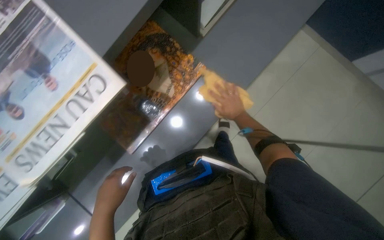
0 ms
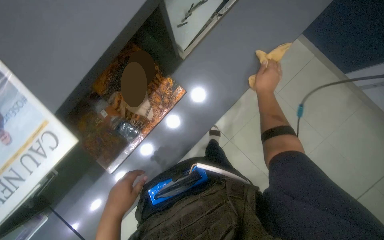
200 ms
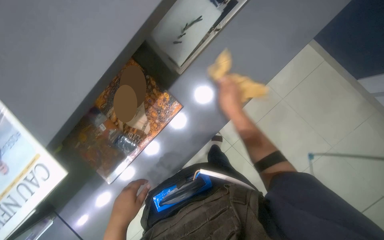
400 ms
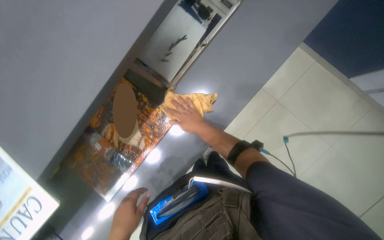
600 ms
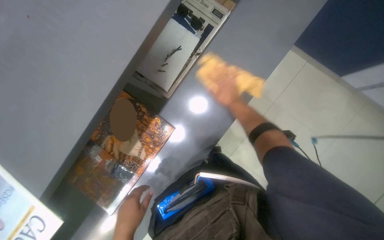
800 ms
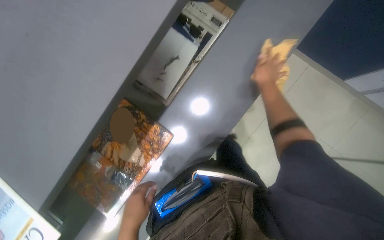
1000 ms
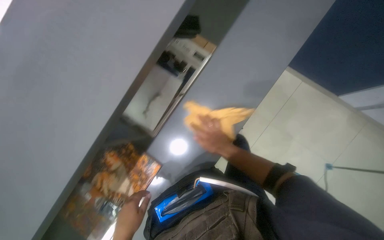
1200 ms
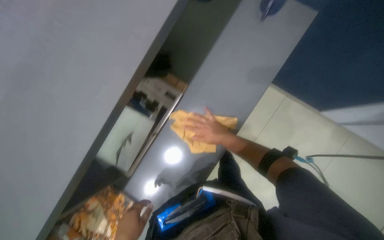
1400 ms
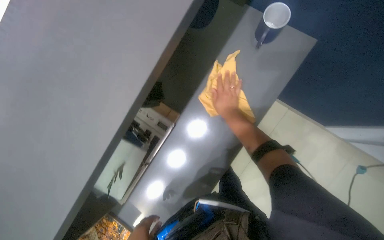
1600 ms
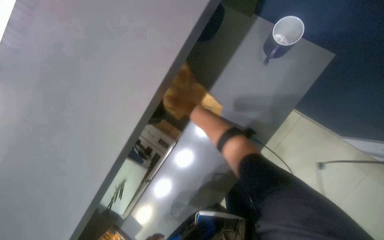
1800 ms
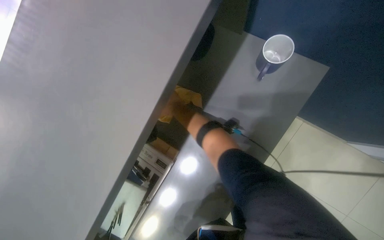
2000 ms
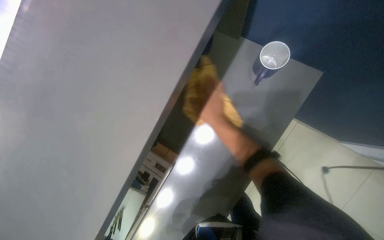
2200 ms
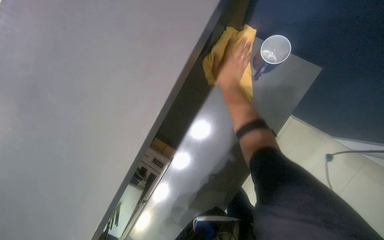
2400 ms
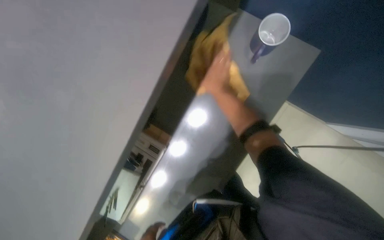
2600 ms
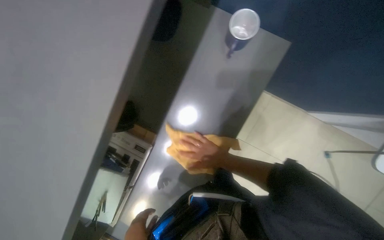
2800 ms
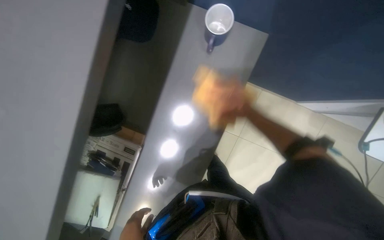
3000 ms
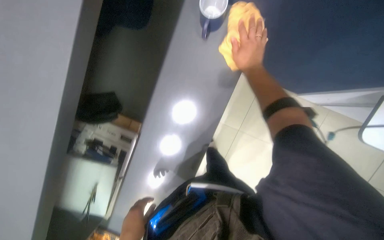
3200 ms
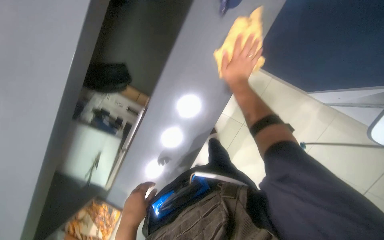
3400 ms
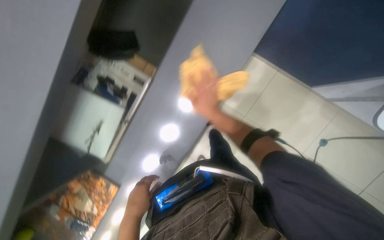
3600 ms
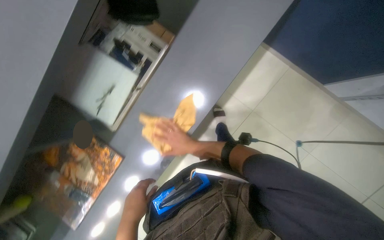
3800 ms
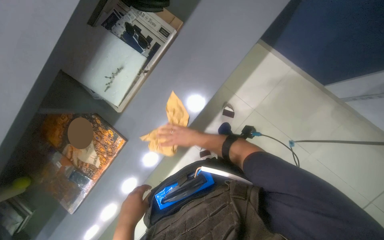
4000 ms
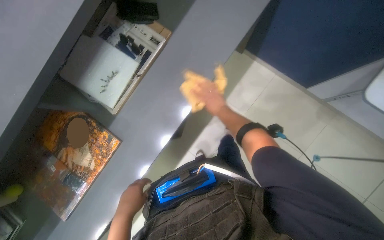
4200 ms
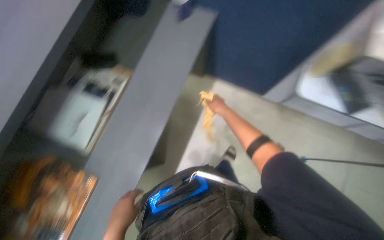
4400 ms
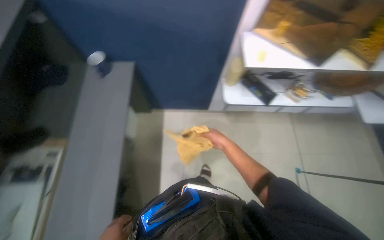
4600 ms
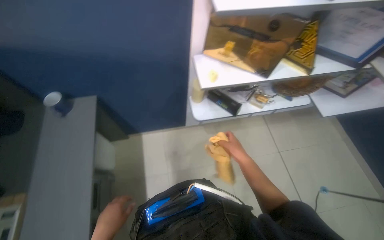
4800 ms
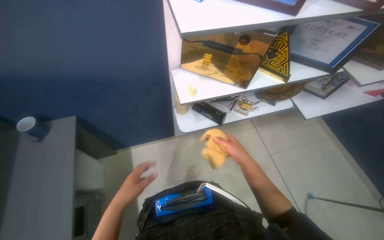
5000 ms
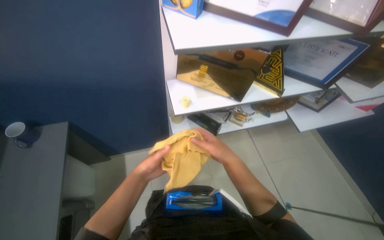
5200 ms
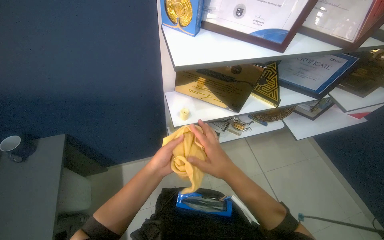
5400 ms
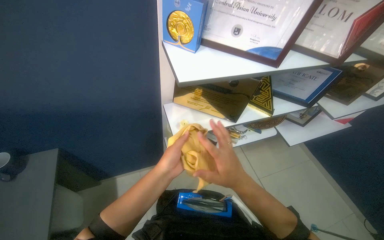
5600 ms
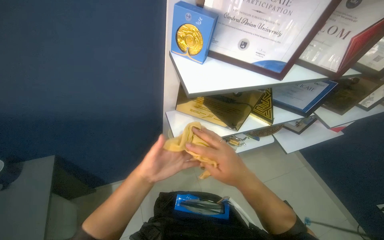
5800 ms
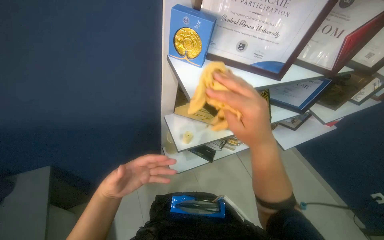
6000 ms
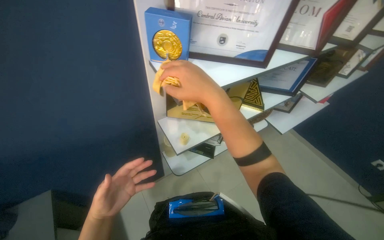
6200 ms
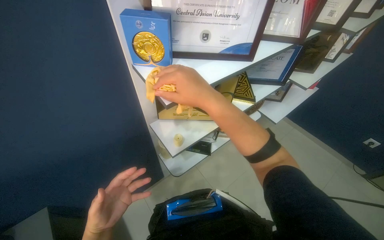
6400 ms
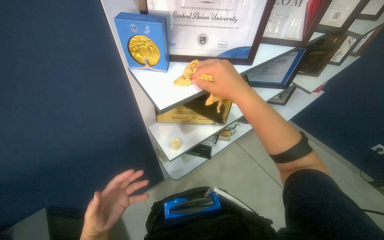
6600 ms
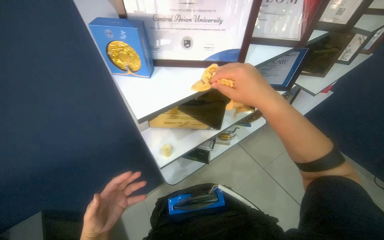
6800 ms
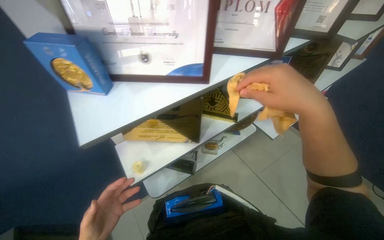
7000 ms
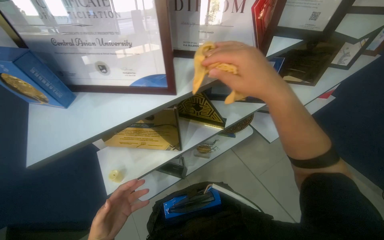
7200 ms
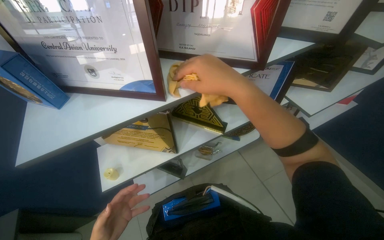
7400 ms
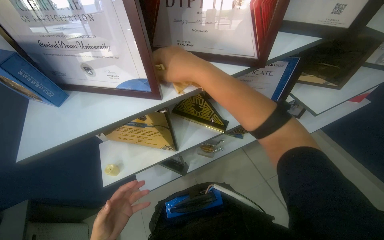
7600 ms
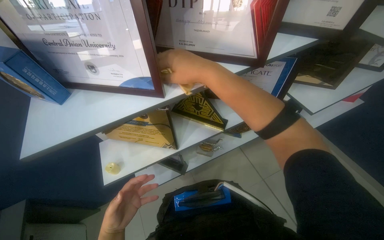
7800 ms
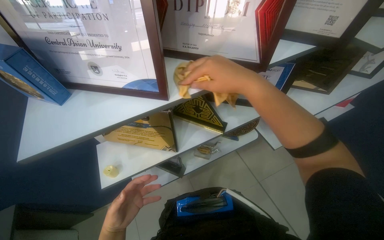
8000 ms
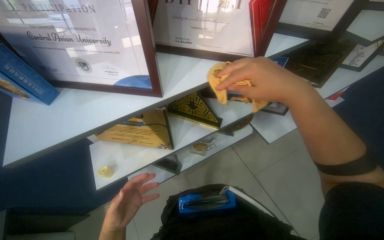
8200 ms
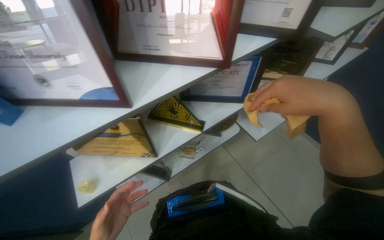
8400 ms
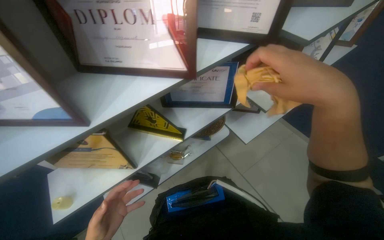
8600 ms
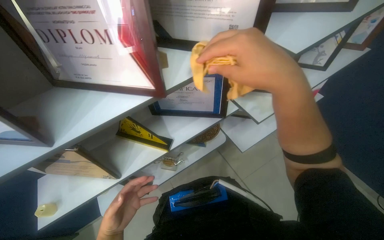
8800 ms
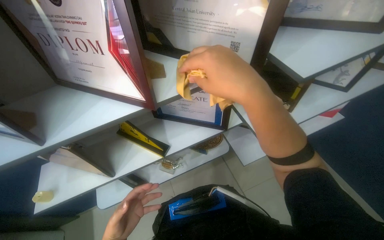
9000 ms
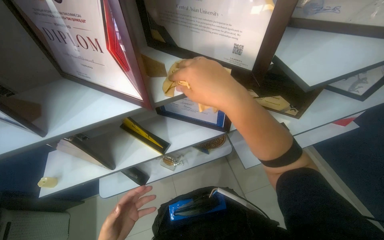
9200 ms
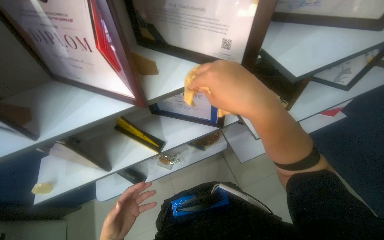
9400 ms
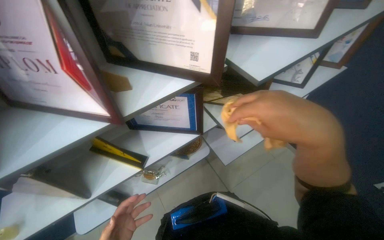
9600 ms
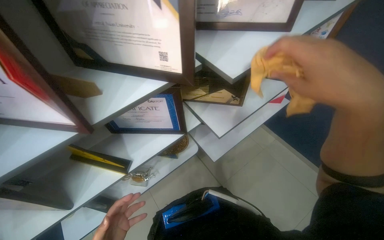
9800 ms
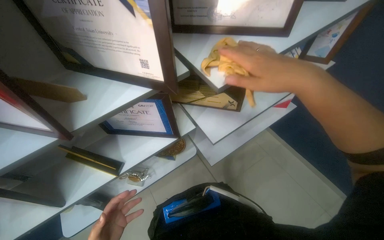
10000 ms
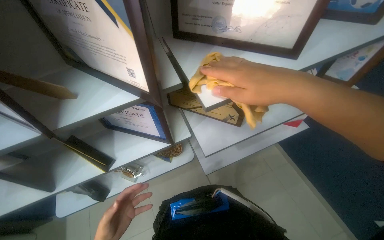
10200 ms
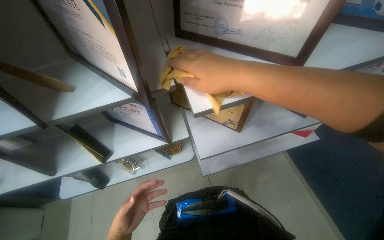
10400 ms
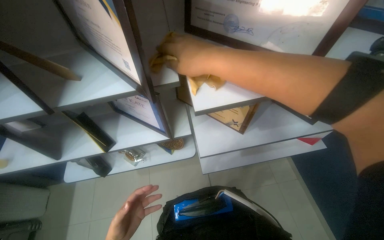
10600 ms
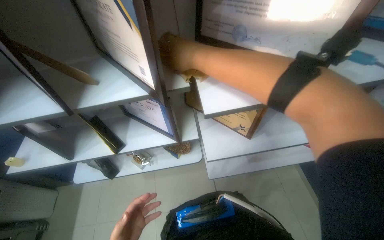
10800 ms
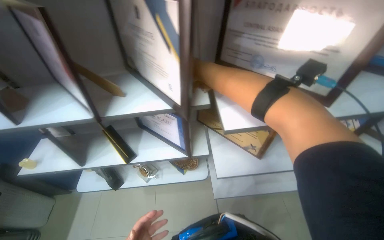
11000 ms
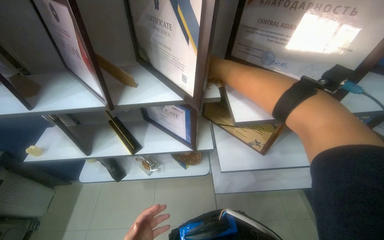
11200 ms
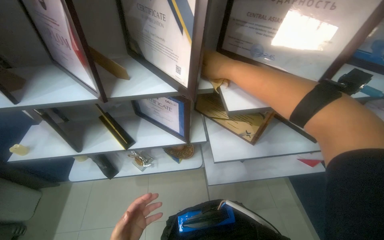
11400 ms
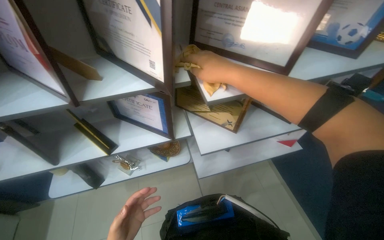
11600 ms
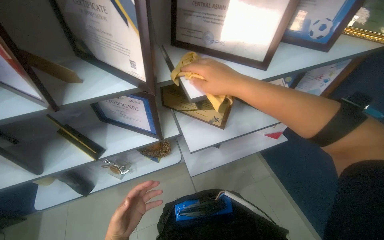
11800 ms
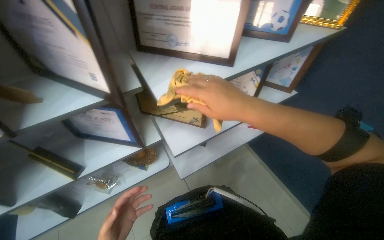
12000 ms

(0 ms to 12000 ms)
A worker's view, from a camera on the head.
Job: wiping surfaces.
The whole recording: Wiping office furniture. The worker wipes various office furniture, including desks, chairs, and shelves, with a yellow cloth.
0 ms - 1600 ms: The head travels about 70 cm.
1600 ms - 3000 ms: The right hand swings up and down the picture, roughly 20 cm each way, with 2 reversals.
3000 ms - 4400 ms: The camera is carried about 70 cm. The view tilts roughly 25 degrees upward.
4400 ms - 6000 ms: The wearer looks about 50 degrees further to the right. The wearer looks about 25 degrees further upward.
6000 ms - 7600 ms: The head travels approximately 50 cm.
7600 ms - 9000 ms: The right hand goes approximately 35 cm to the right.
9000 ms - 10400 ms: The right hand goes to the right and returns, about 25 cm each way.

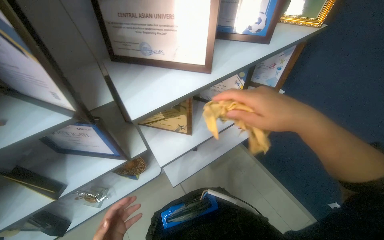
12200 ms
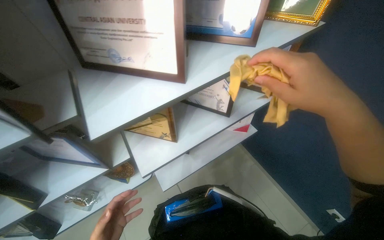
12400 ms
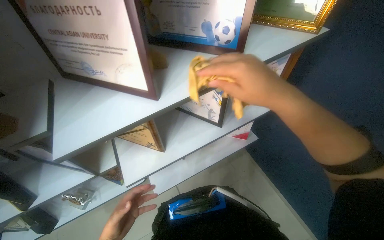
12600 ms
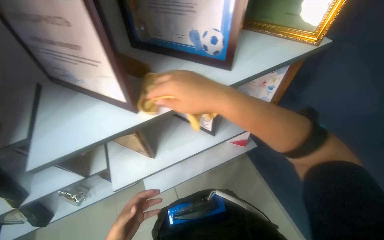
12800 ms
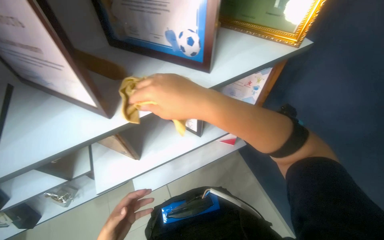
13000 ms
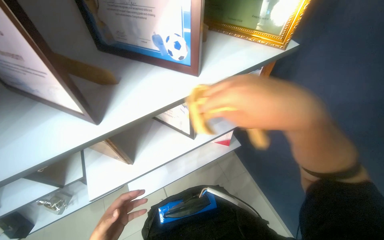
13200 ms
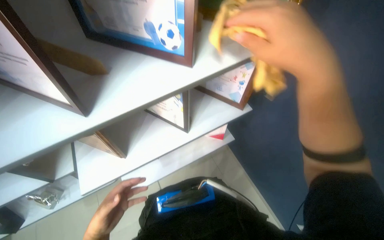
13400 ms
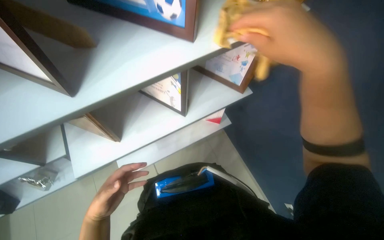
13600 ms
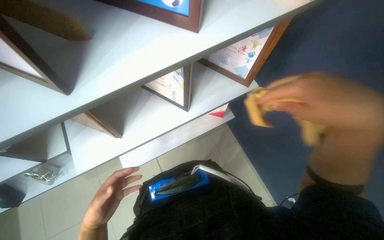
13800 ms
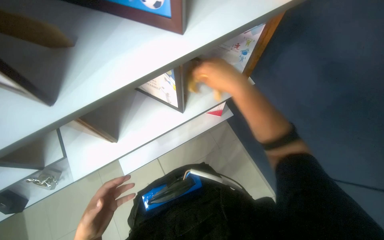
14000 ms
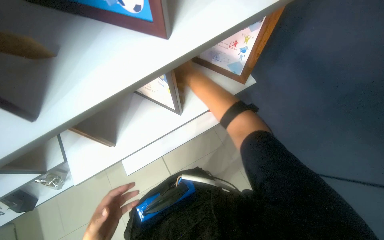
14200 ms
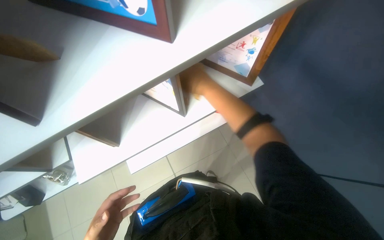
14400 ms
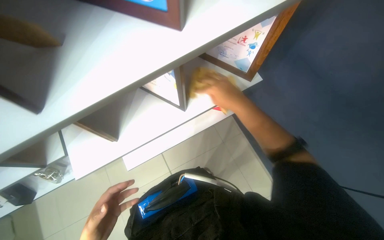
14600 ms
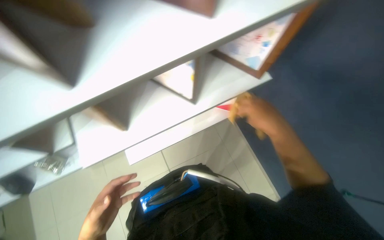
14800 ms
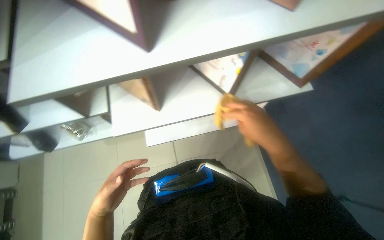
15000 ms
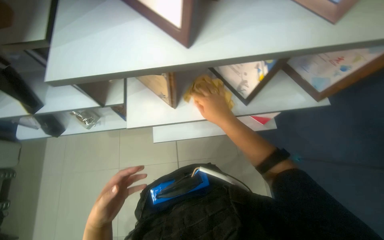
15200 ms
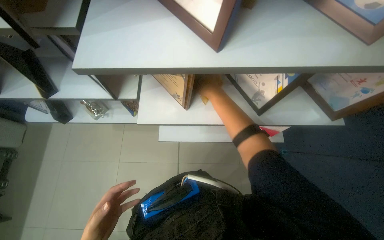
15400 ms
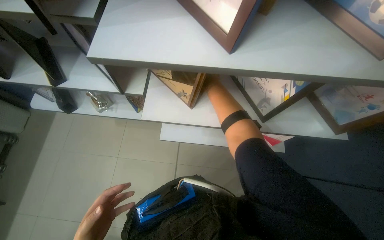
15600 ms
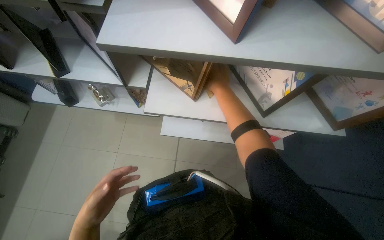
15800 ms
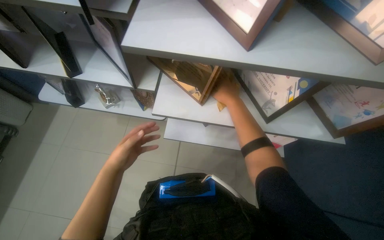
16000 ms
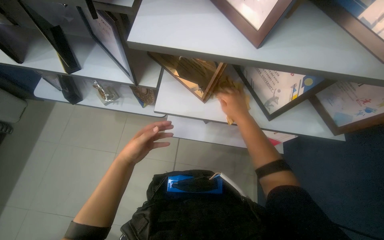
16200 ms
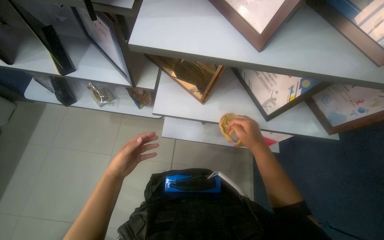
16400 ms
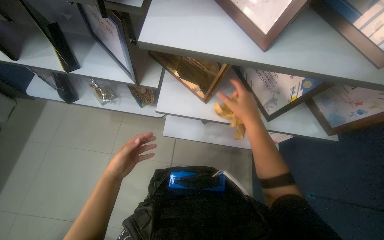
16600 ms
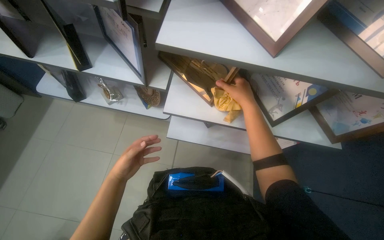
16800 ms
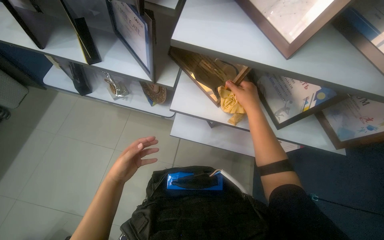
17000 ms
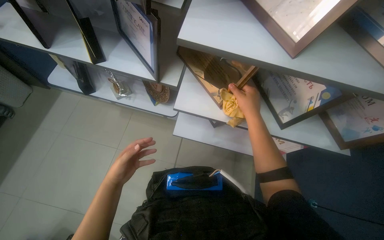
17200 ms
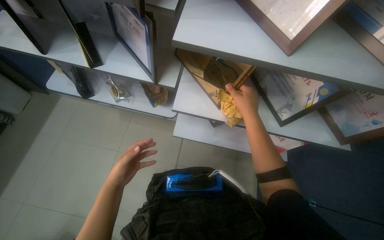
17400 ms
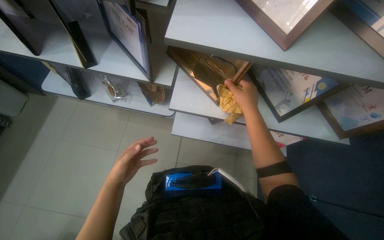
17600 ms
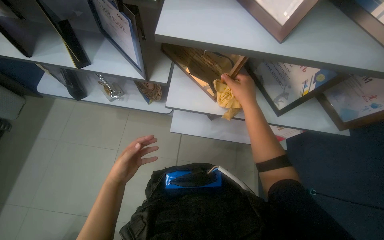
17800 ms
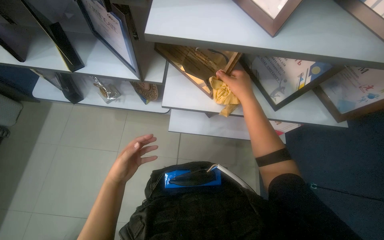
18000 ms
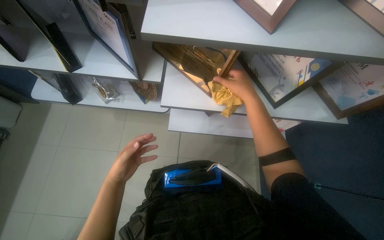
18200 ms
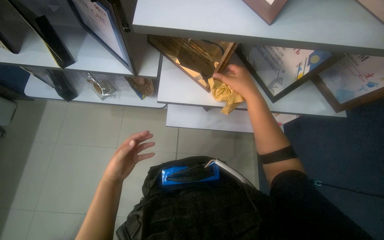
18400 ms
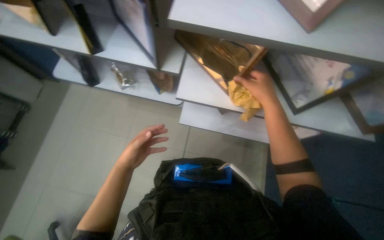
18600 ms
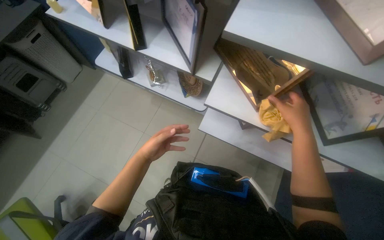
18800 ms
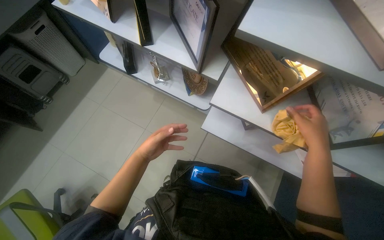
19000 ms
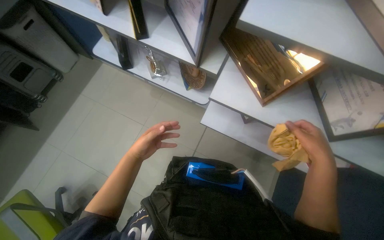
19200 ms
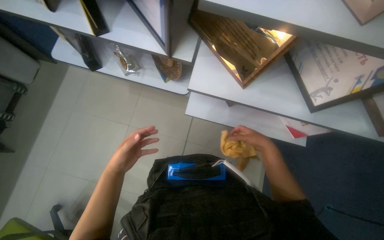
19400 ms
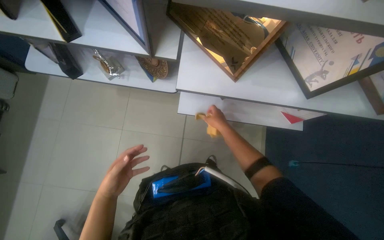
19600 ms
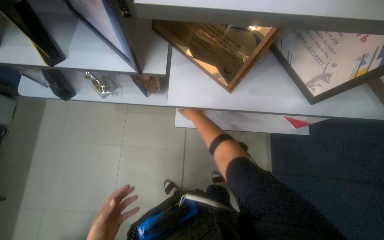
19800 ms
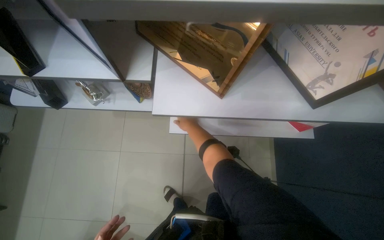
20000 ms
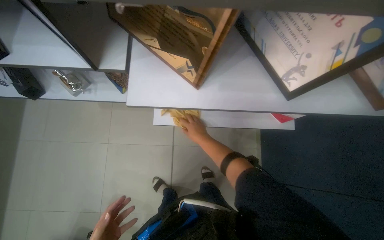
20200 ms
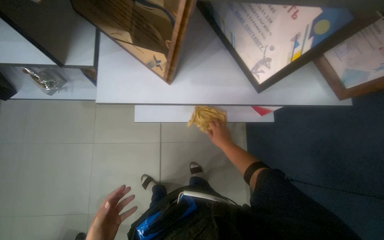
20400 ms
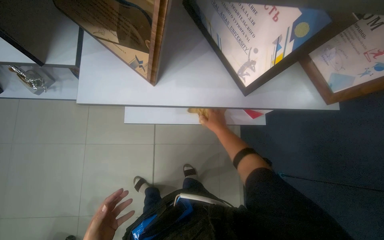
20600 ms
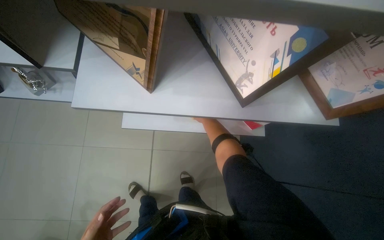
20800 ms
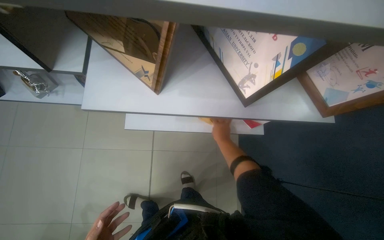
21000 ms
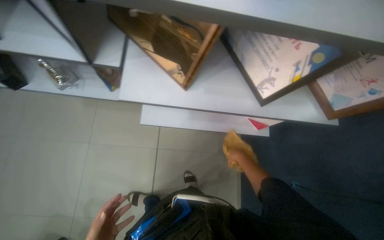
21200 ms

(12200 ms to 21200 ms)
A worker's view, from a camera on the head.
Job: wiping surfaces.
The whole recording: Wiping office furniture. The worker wipes various office furniture, including desks, chairs, and shelves, with a yellow cloth.
12200 ms - 13800 ms: The view tilts some 20 degrees downward. The right hand travels to the right by some 35 cm.
13800 ms - 15200 ms: The right hand heads farther from the camera and to the left, covering approximately 35 cm.
15200 ms - 16600 ms: The right hand reaches roughly 15 cm up the picture, then returns.
19800 ms - 21200 ms: The right hand goes some 35 cm to the right and down the picture.
